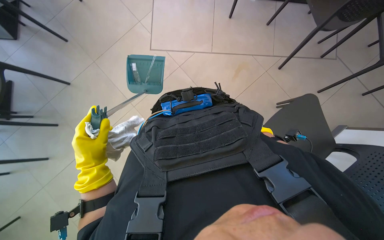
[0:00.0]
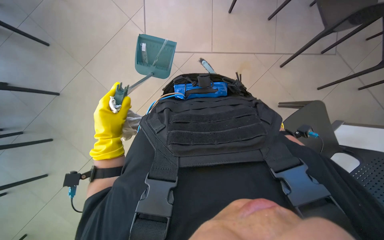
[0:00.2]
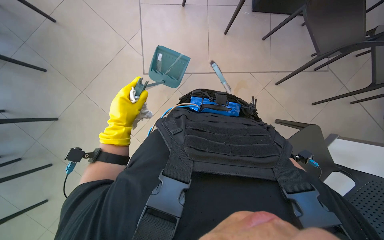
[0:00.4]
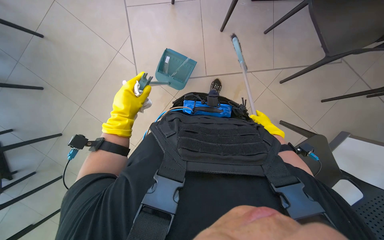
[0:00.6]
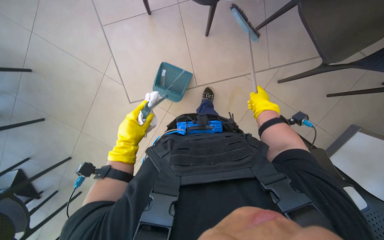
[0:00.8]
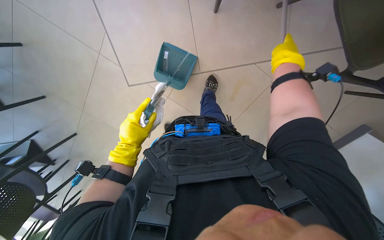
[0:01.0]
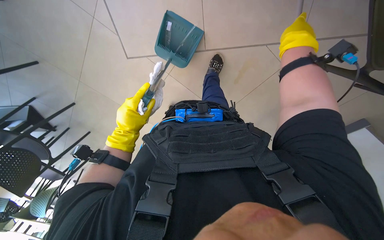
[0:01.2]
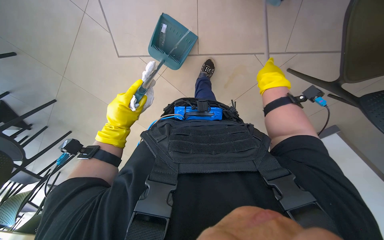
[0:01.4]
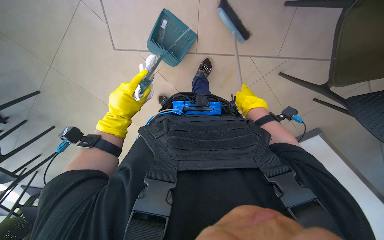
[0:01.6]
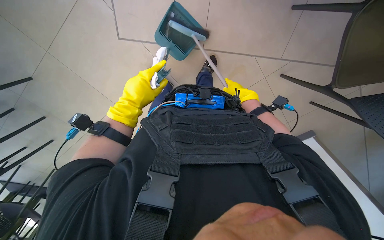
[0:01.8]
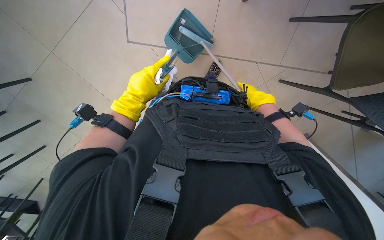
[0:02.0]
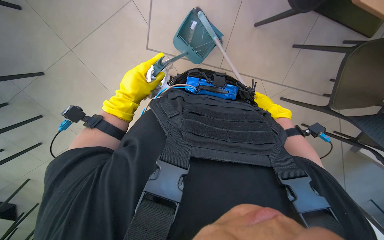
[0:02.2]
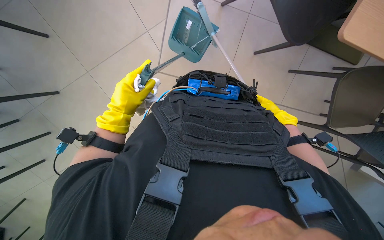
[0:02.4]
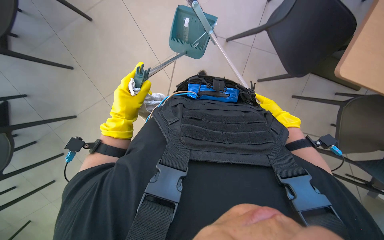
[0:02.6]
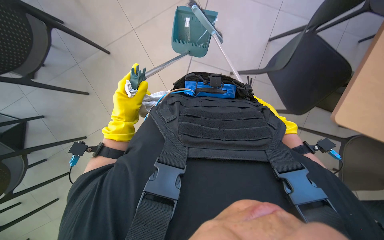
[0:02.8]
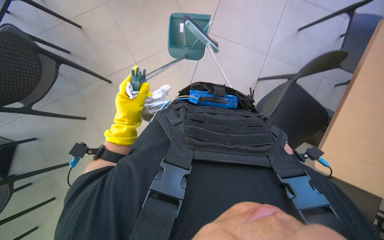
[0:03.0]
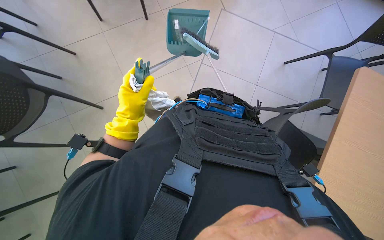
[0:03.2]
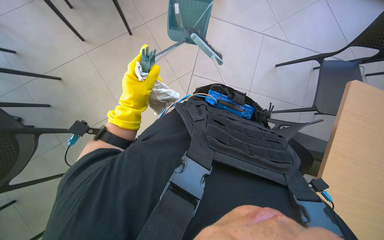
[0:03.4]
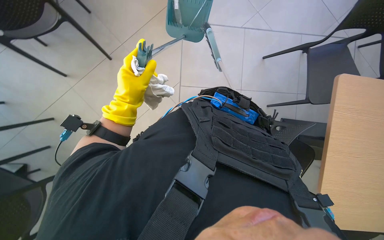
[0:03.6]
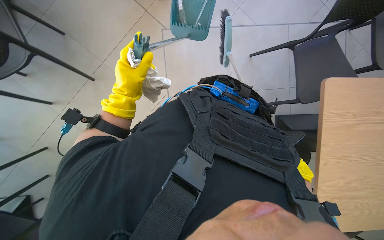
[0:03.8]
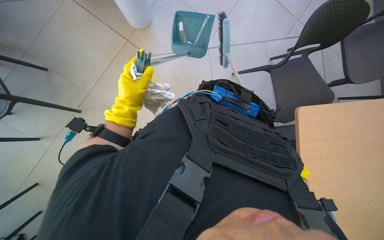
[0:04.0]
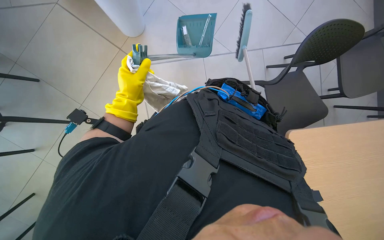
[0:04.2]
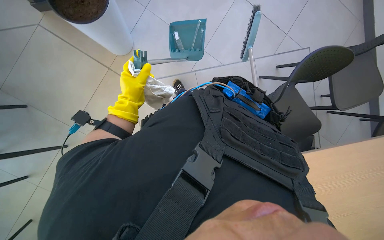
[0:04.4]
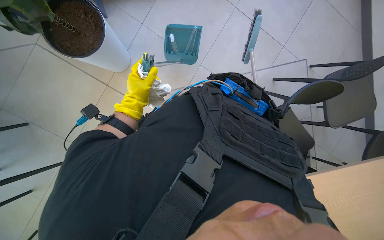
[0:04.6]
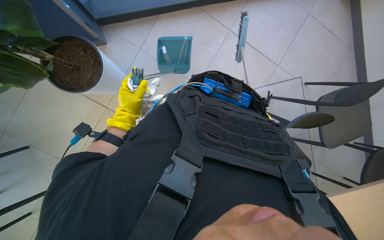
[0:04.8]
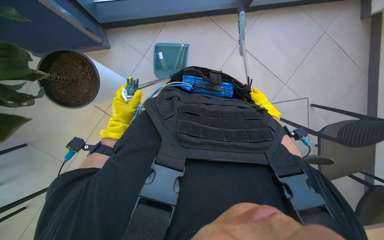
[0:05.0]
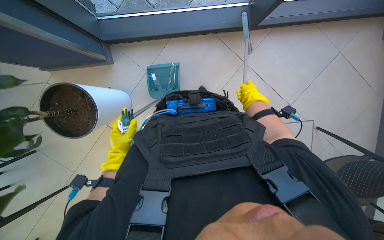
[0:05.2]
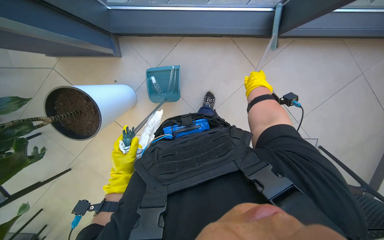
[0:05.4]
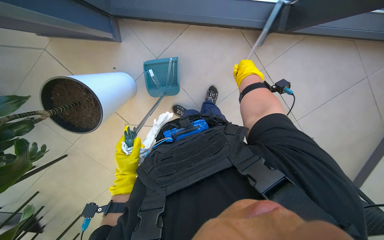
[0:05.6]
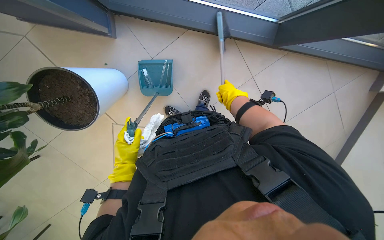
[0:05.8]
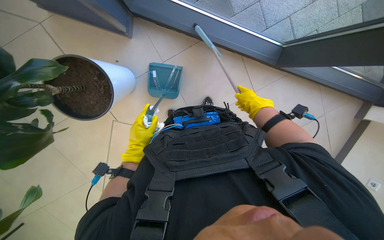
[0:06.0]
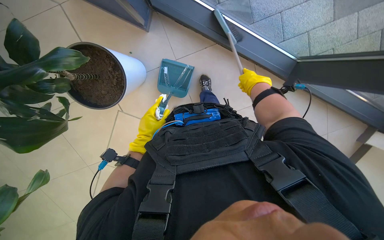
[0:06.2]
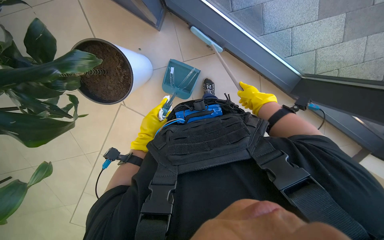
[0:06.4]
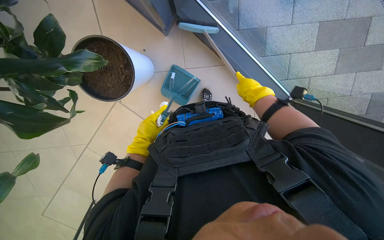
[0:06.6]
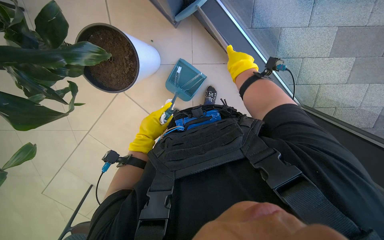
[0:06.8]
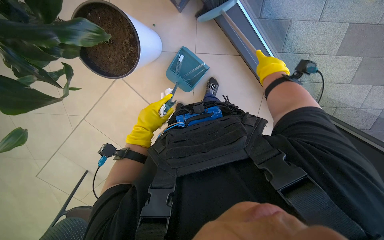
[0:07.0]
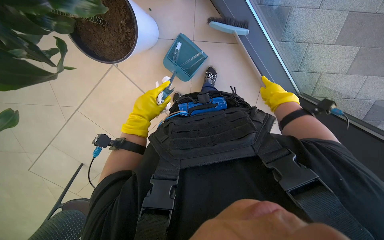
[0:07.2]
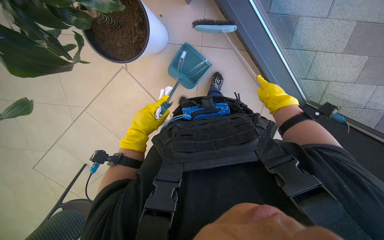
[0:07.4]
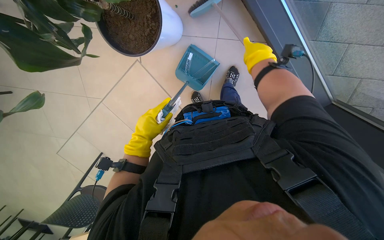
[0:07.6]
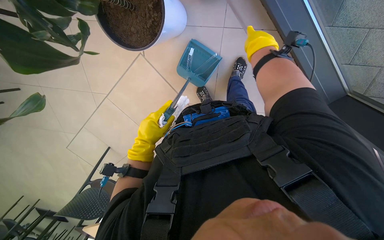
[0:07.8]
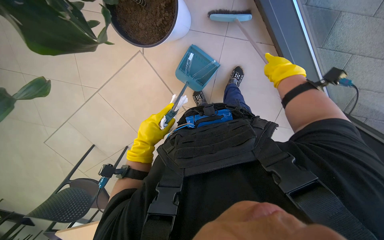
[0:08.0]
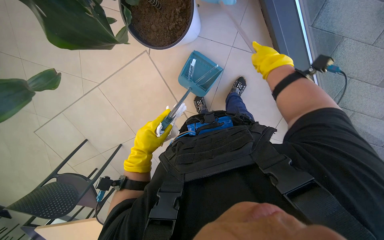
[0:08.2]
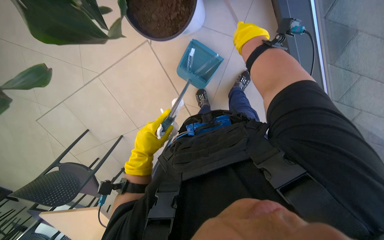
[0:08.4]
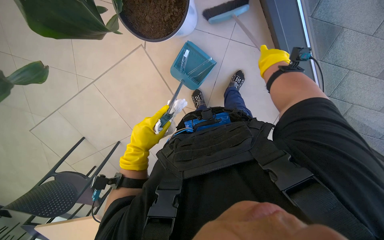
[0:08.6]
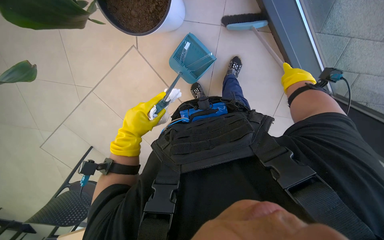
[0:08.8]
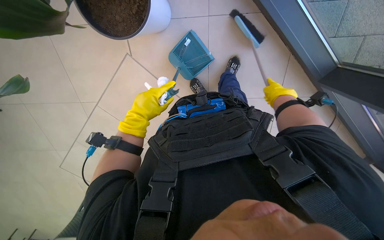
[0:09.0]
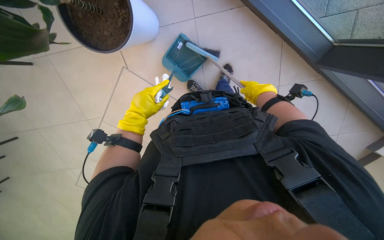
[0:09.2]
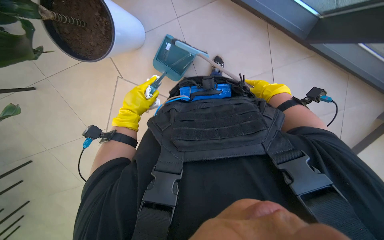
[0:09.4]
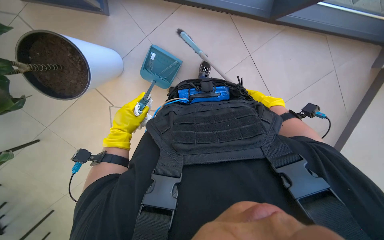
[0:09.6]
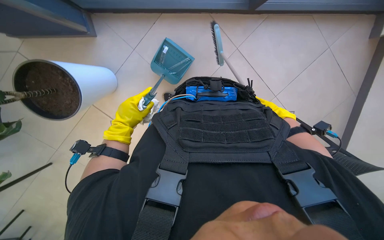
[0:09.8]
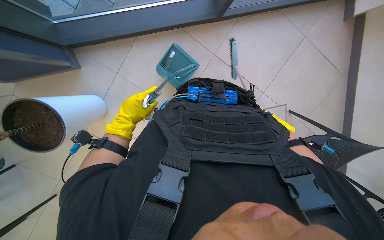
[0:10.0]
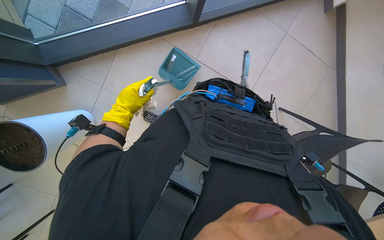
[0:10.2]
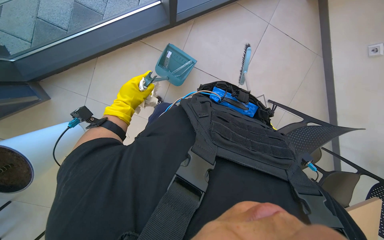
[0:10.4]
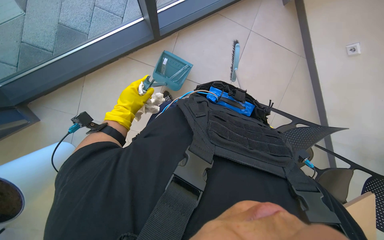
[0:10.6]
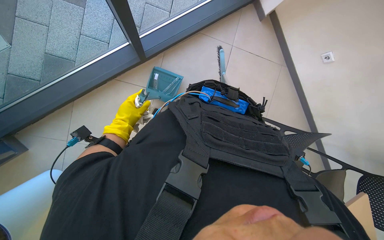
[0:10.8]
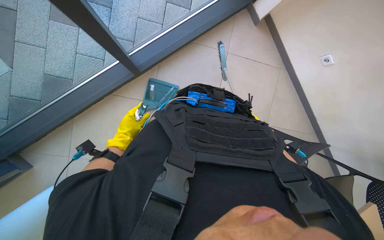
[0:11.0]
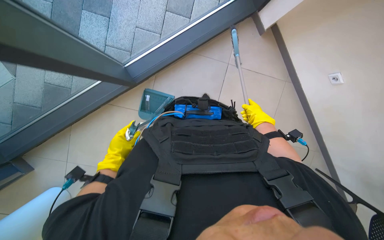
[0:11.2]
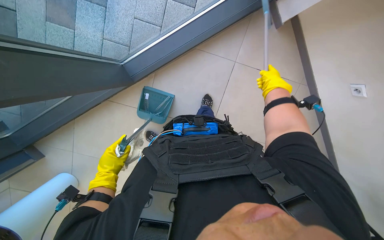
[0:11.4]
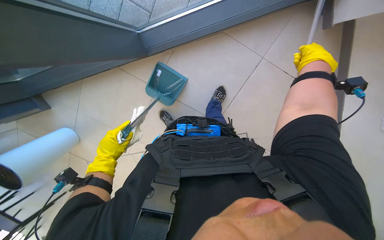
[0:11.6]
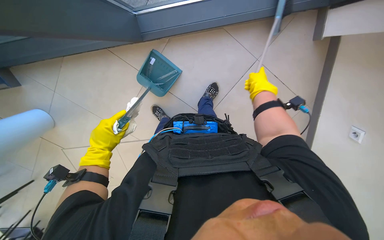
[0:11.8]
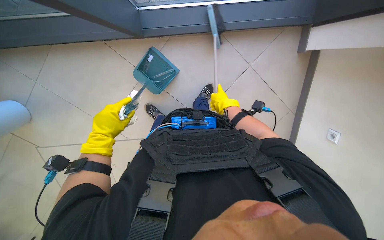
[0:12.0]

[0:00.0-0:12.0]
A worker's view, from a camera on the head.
Job: sweeping floor.
The whole recording: Sweeping floor with brush. The worker sweeps the floor with a brush and collects debris into a dustpan.
0:00.0 to 0:01.6: The wearer looks roughly 10 degrees further downward. The left hand heads farther from the camera, covering approximately 25 cm.
0:04.4 to 0:06.0: The left hand moves down the picture, approximately 15 cm.
0:06.0 to 0:07.6: Everything in view rotates roughly 35 degrees clockwise.
0:07.6 to 0:09.0: The right hand is displaced down the picture and farther from the camera by some 30 cm.

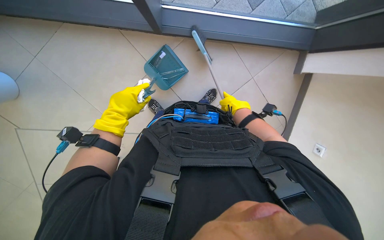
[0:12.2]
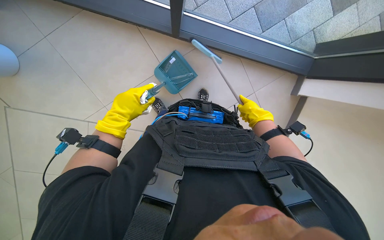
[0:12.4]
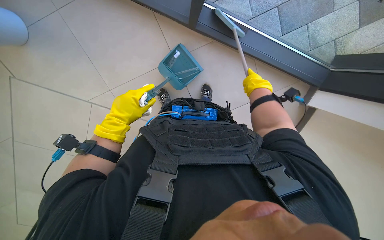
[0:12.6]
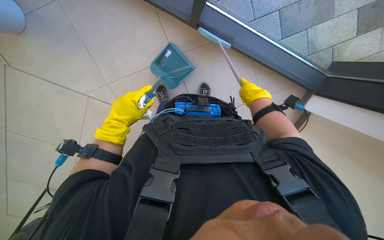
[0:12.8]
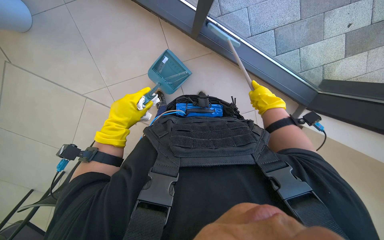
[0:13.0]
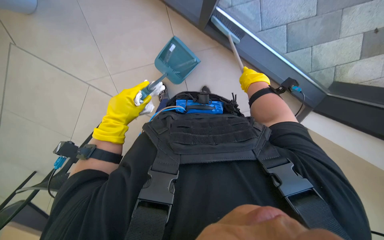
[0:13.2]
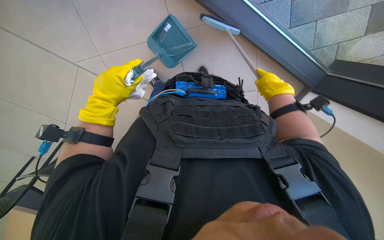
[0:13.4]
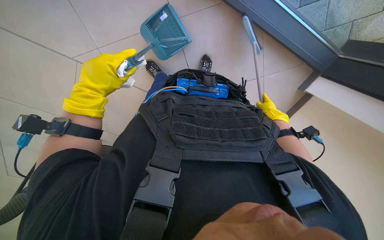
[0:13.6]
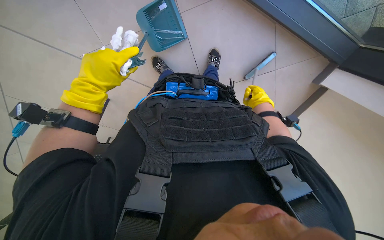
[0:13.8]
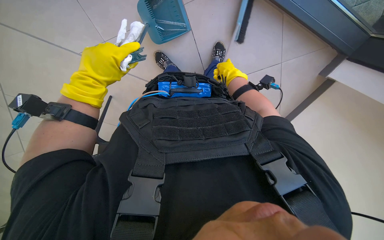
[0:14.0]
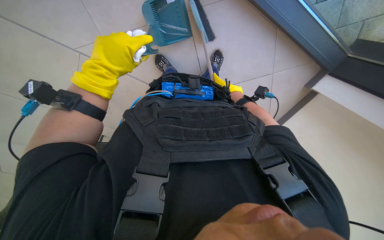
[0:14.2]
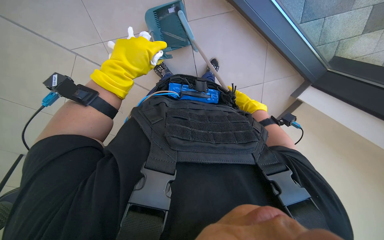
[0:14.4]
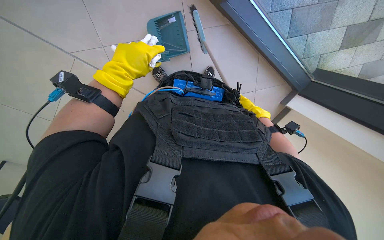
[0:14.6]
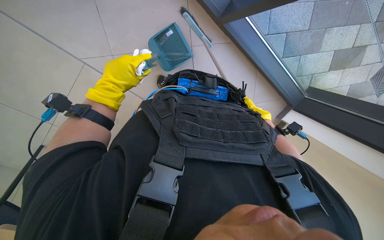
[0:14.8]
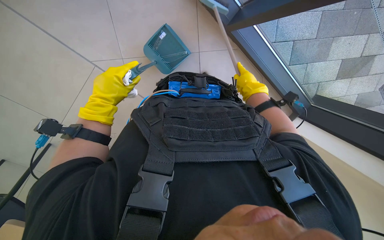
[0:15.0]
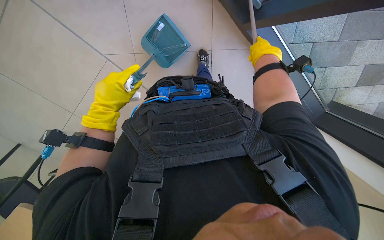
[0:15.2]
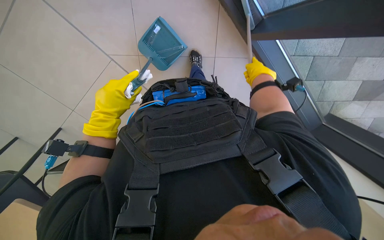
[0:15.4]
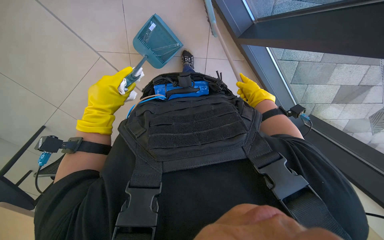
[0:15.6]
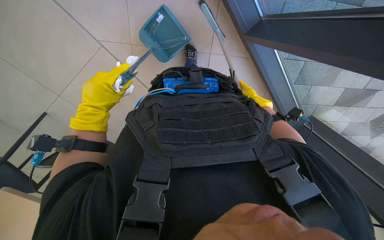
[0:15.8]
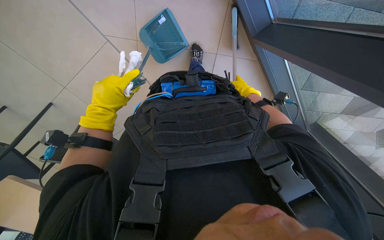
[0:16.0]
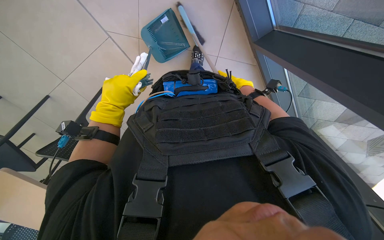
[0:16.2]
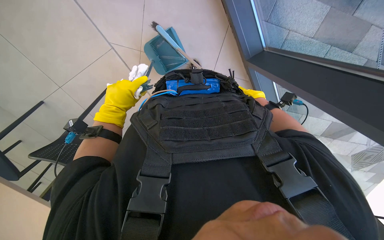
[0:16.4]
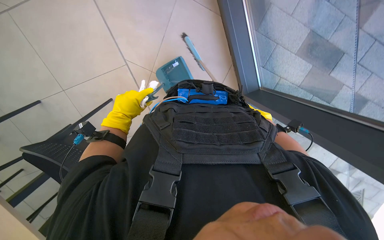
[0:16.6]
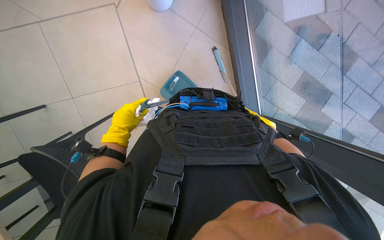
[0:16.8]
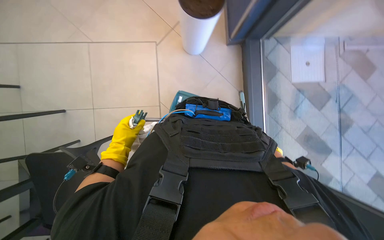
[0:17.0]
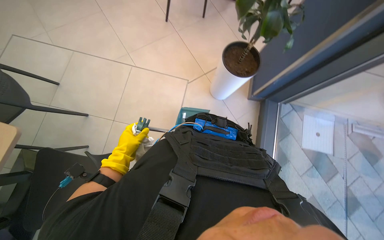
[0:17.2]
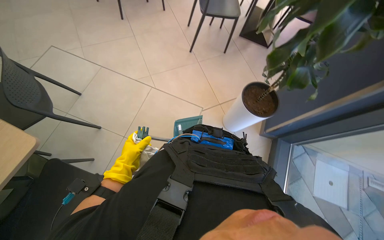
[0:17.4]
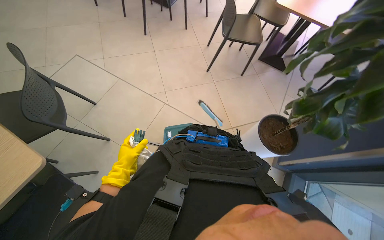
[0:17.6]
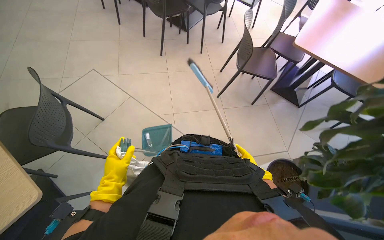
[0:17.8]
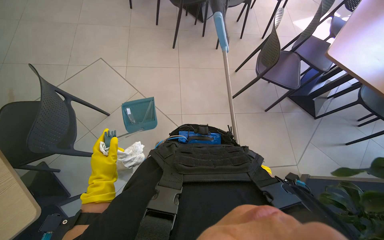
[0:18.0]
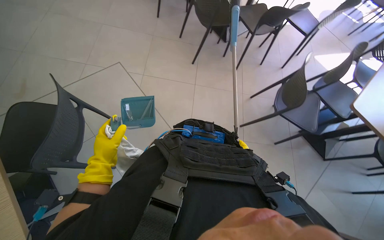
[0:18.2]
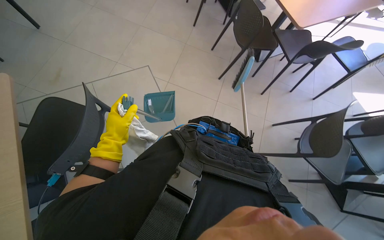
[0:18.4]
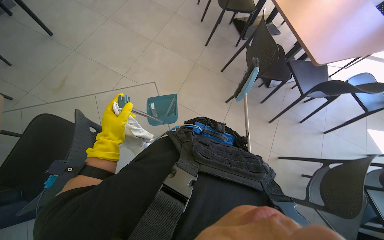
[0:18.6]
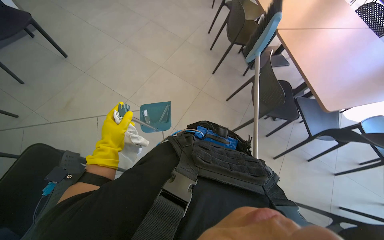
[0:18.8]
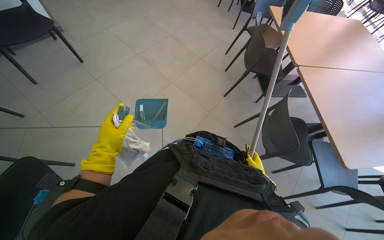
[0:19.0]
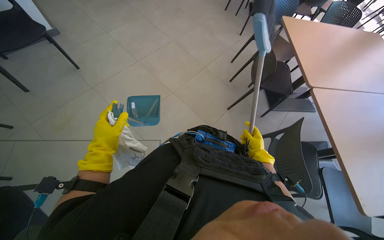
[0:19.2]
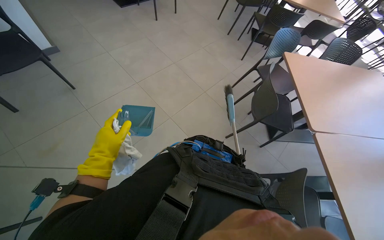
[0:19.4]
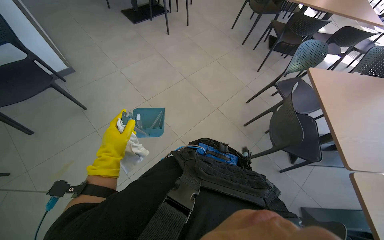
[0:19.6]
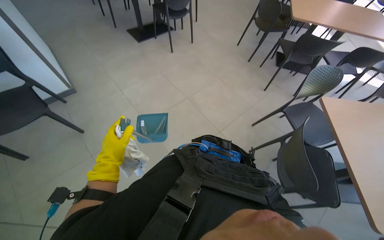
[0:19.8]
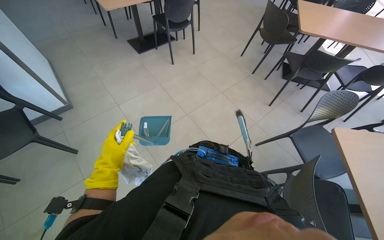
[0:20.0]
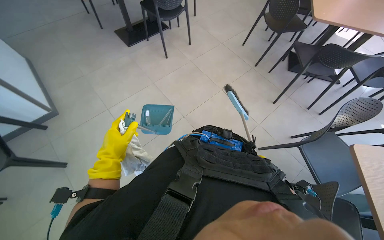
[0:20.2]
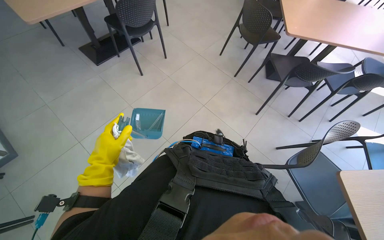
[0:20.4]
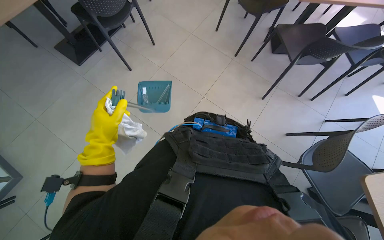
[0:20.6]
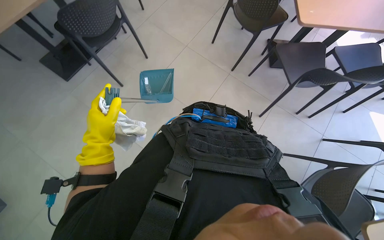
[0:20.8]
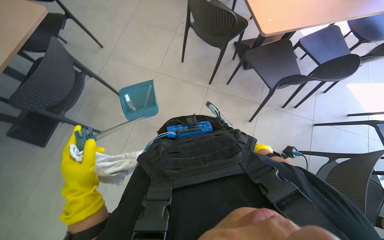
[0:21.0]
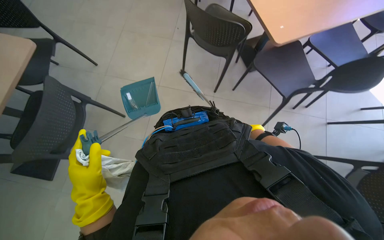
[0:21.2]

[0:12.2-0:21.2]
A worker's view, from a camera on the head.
Job: sweeping floor.
The whole recording: Sweeping floor with brush. The worker sweeps the floor with a brush and collects debris into a dustpan.
0:12.2 to 0:13.8: The right hand moves nearer and farther over roughly 25 cm, changing direction 2 times, while the left hand goes approximately 15 cm nearer to the camera.
0:13.8 to 0:15.2: The right hand is displaced nearer to the camera and up the picture by roughly 25 cm.
0:15.2 to 0:16.6: The camera pitches upward, by some 20 degrees.
0:16.6 to 0:18.2: The wearer moves about 50 cm. The wearer looks some 25 degrees further upward. Everything in view rotates some 40 degrees clockwise.
0:18.2 to 0:19.8: The wearer moves about 1 m. The head rotates about 45 degrees to the left. The wearer looks approximately 10 degrees further upward.
0:19.8 to 0:21.2: The wearer moves some 1 m. The head turns to the right by some 35 degrees.
